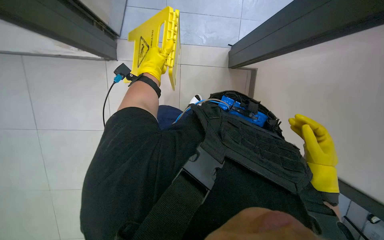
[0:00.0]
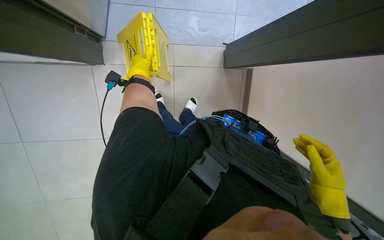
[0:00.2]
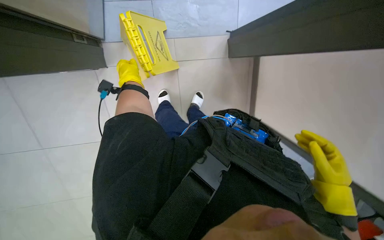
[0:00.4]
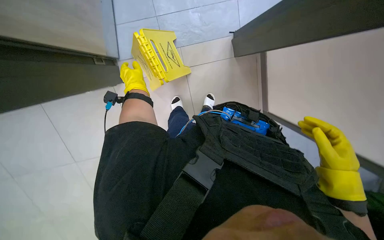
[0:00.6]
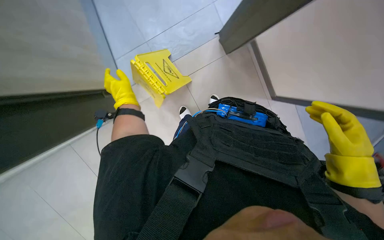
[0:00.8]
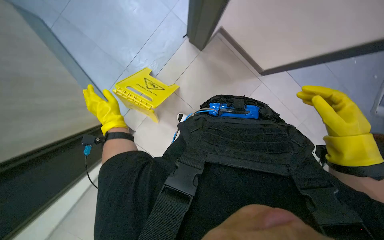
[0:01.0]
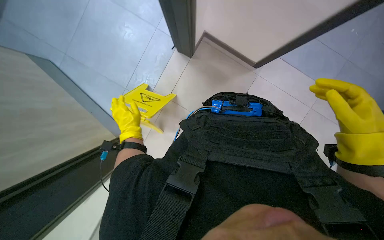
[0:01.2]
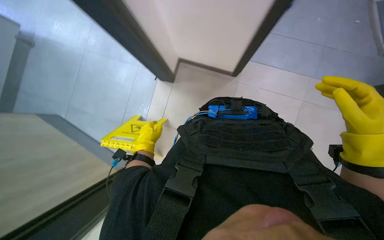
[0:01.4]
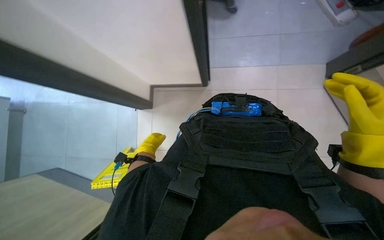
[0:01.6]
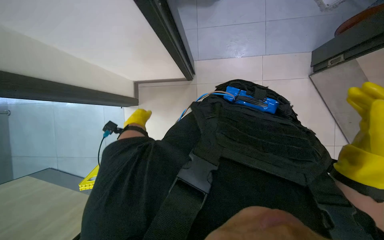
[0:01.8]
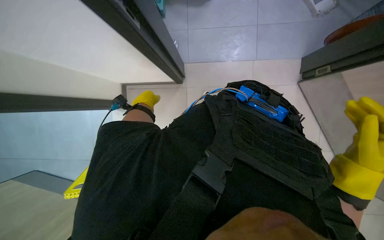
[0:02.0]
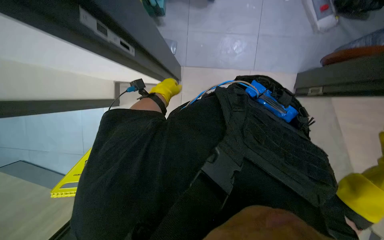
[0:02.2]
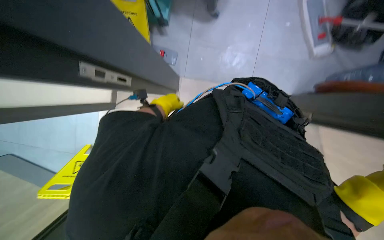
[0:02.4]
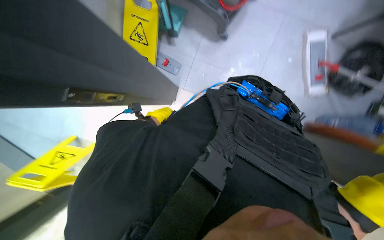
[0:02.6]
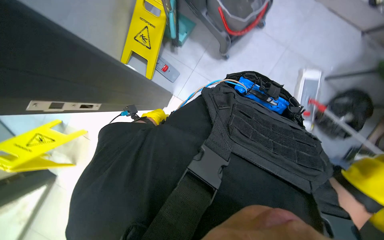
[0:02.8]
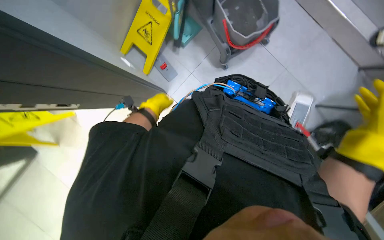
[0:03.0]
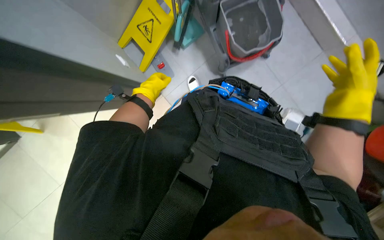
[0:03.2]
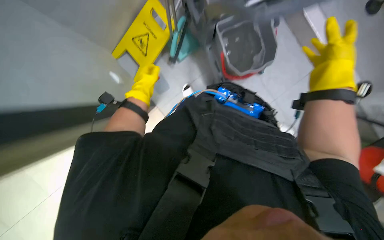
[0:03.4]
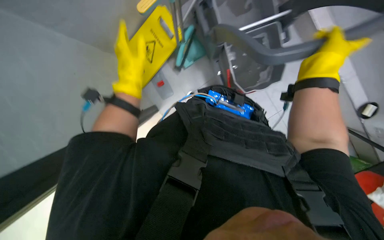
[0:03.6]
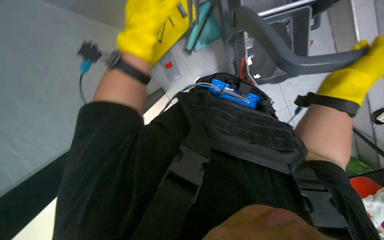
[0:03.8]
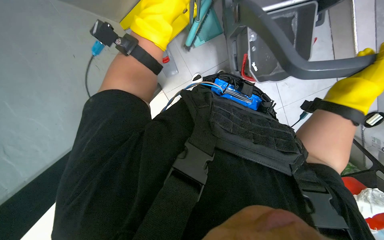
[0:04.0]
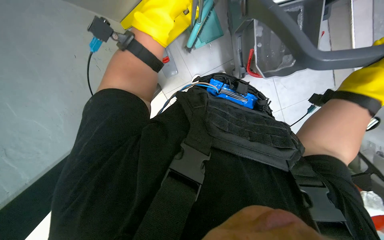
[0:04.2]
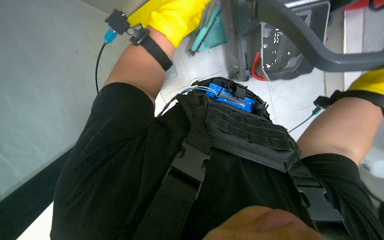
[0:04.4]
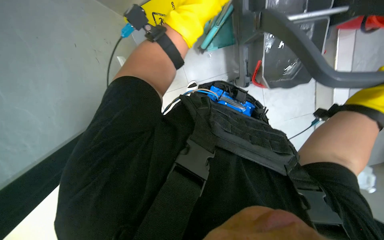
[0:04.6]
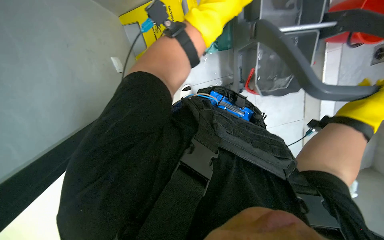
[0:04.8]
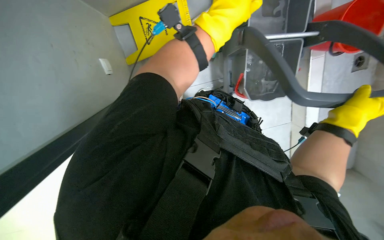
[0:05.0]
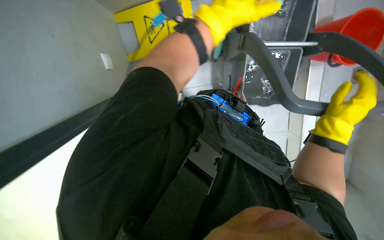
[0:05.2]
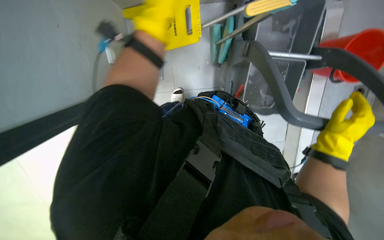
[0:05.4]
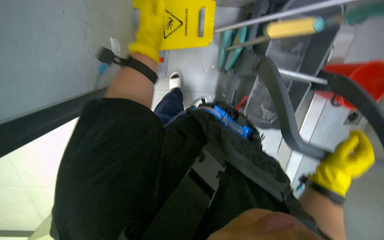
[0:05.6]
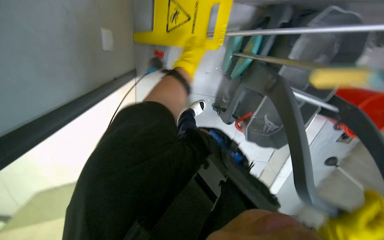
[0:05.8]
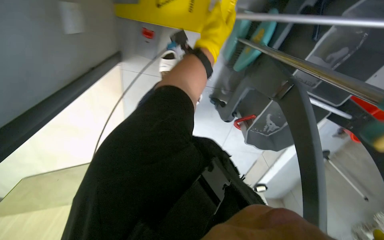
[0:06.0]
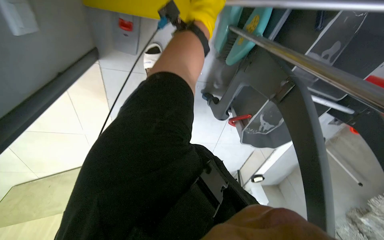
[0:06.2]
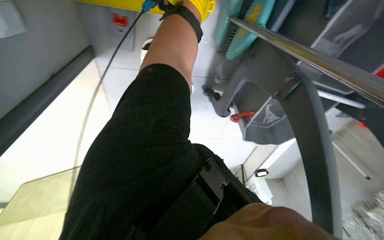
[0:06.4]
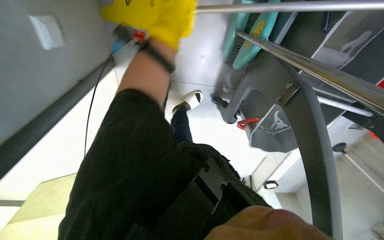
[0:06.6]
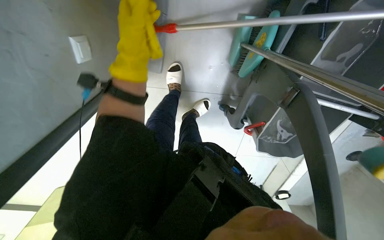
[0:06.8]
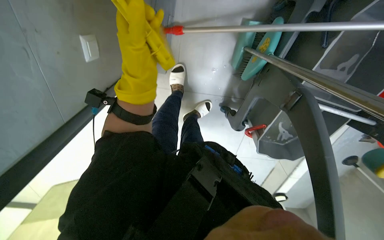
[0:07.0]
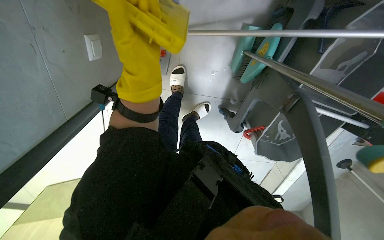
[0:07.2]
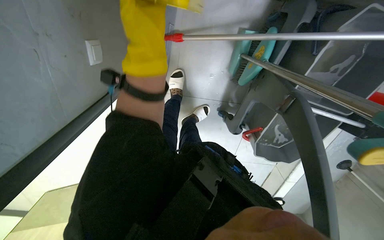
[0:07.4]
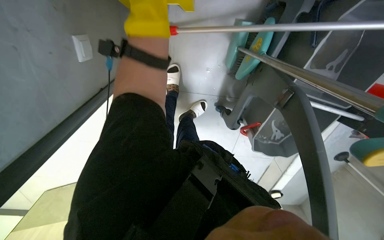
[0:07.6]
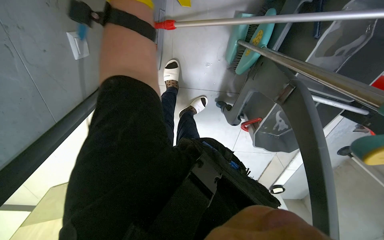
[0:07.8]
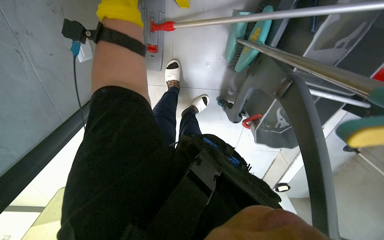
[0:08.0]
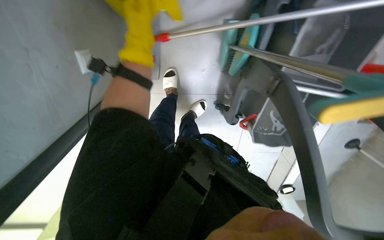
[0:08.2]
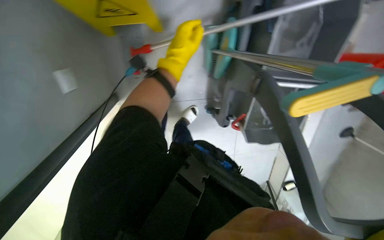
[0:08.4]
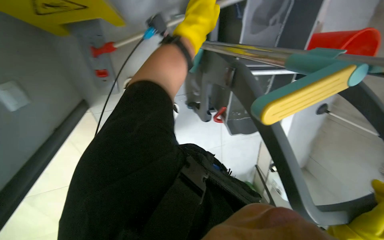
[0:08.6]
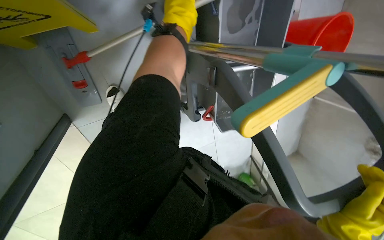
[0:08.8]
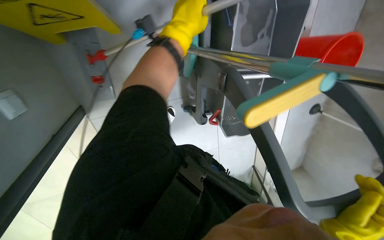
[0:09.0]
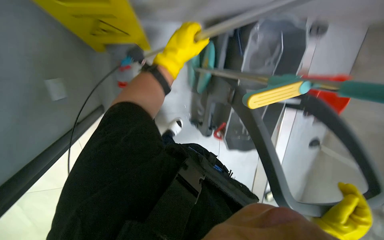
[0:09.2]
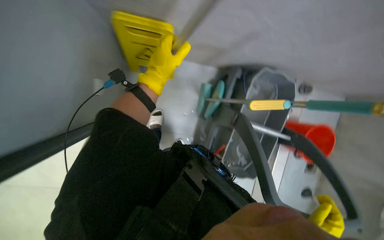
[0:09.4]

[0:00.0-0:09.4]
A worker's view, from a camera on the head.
Job: organizing items.
The whole recording: Storing cleaning tools and placing safety sign. The worker stores the mop and other cleaning tools on the cart, then places a wet floor sign.
0:03.2 to 0:04.8: The left hand travels nearer to the camera and to the right by about 30 cm.
0:04.8 to 0:06.2: Everything in view rotates some 25 degrees clockwise. The left hand travels farther from the camera and up the picture by about 50 cm.
0:06.2 to 0:07.8: The left hand goes roughly 30 cm nearer to the camera, to the left and down the picture.
0:07.8 to 0:09.4: The wearer looks about 20 degrees further upward.

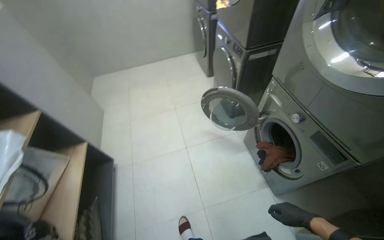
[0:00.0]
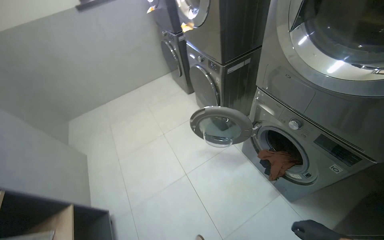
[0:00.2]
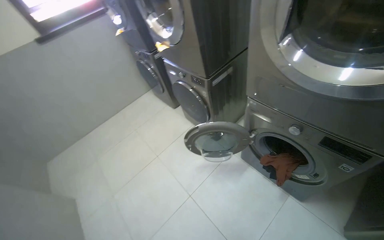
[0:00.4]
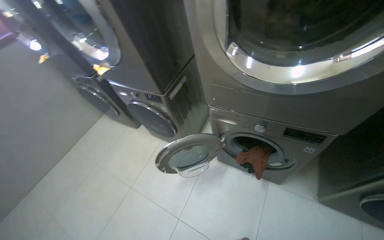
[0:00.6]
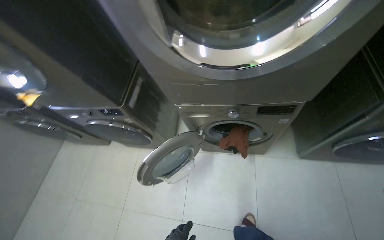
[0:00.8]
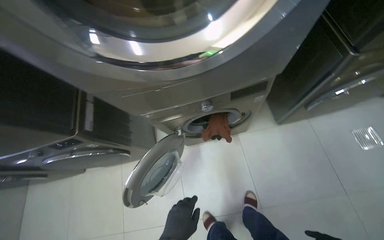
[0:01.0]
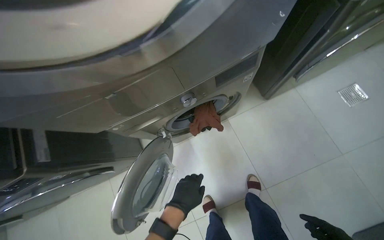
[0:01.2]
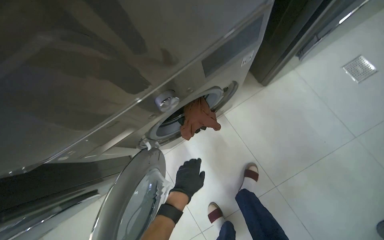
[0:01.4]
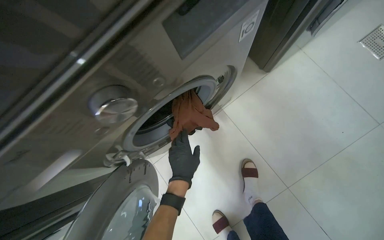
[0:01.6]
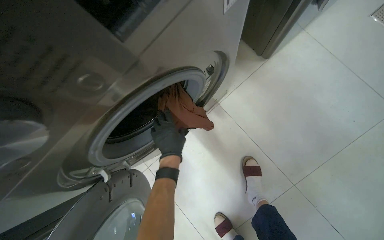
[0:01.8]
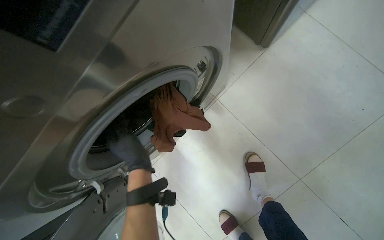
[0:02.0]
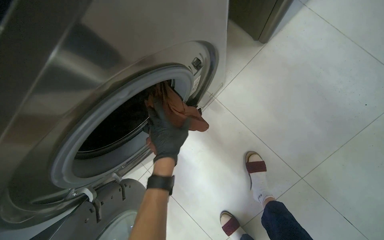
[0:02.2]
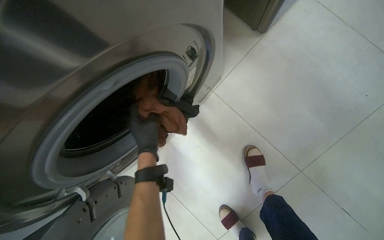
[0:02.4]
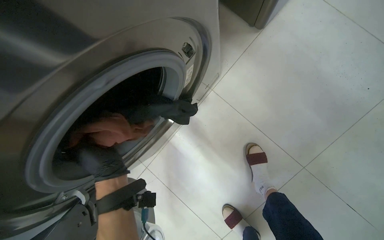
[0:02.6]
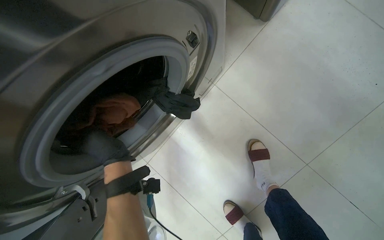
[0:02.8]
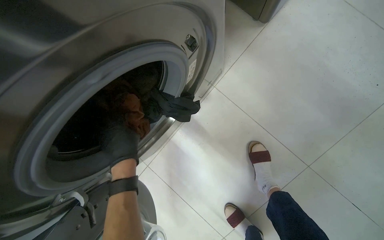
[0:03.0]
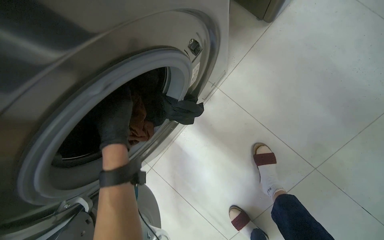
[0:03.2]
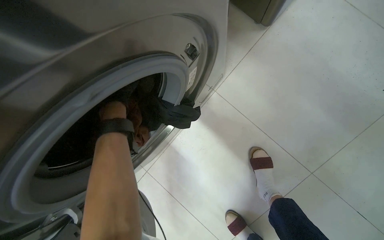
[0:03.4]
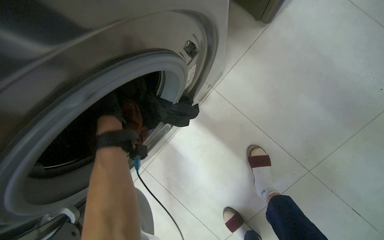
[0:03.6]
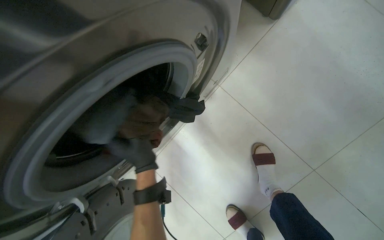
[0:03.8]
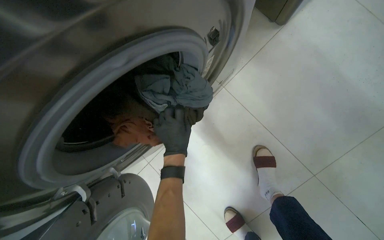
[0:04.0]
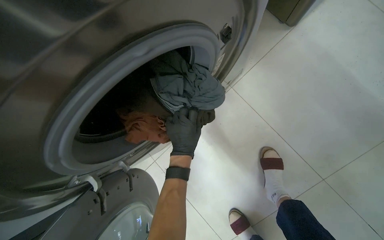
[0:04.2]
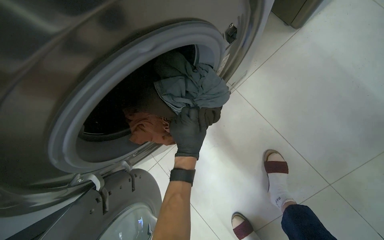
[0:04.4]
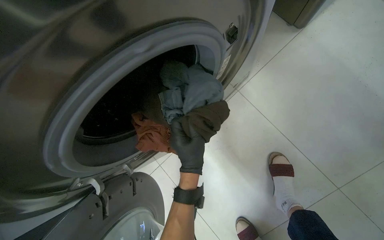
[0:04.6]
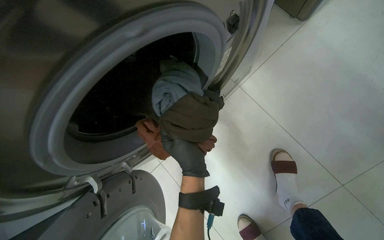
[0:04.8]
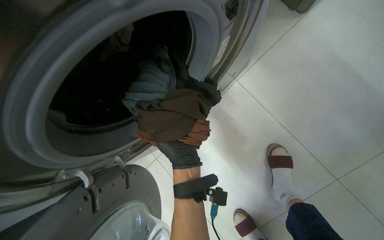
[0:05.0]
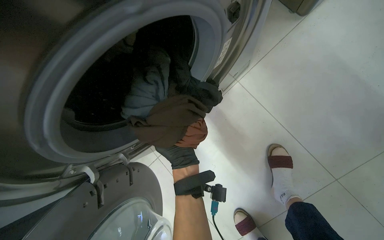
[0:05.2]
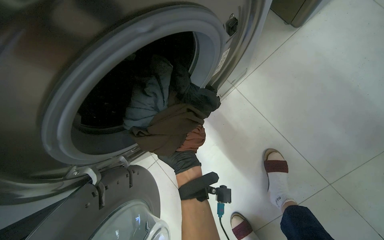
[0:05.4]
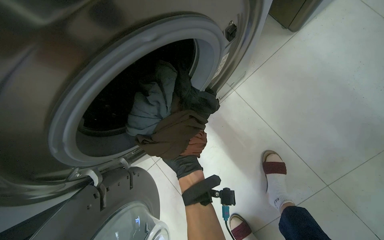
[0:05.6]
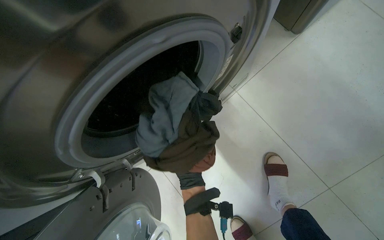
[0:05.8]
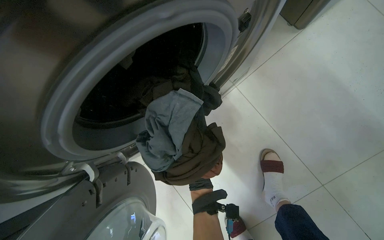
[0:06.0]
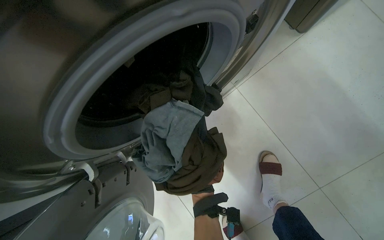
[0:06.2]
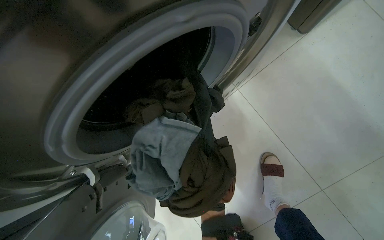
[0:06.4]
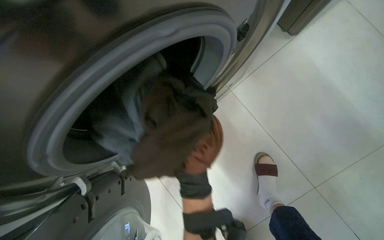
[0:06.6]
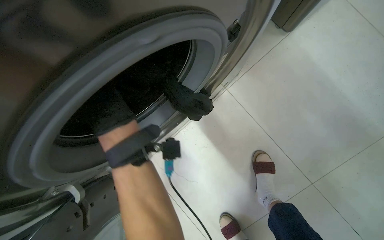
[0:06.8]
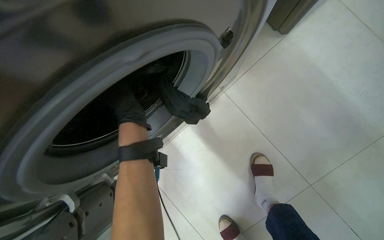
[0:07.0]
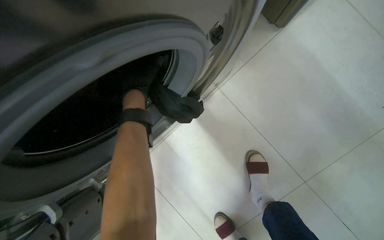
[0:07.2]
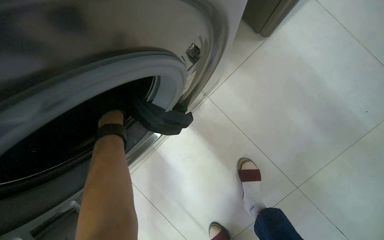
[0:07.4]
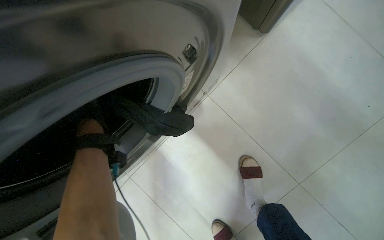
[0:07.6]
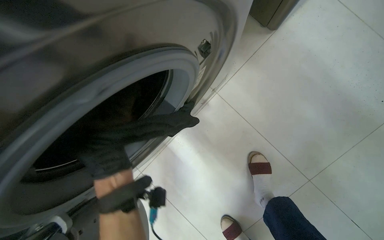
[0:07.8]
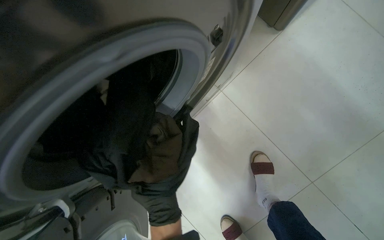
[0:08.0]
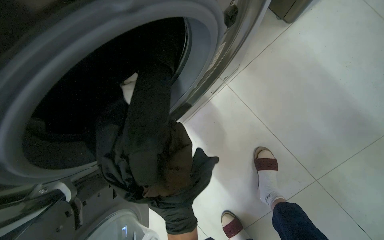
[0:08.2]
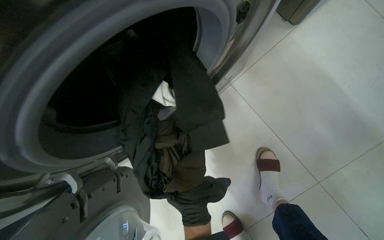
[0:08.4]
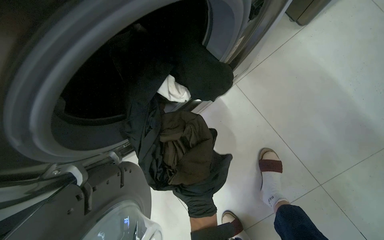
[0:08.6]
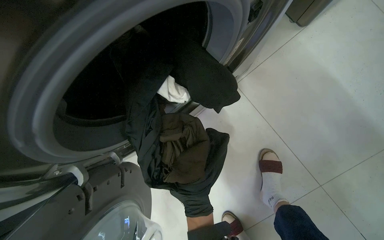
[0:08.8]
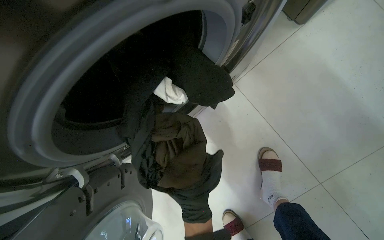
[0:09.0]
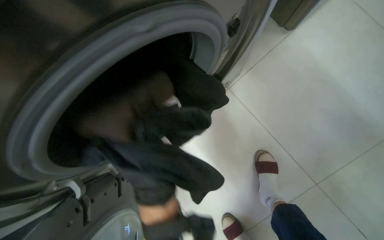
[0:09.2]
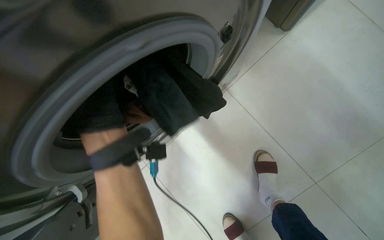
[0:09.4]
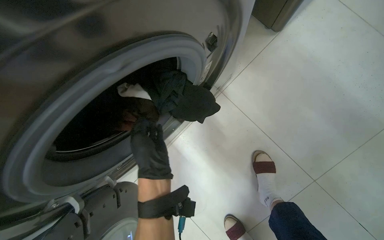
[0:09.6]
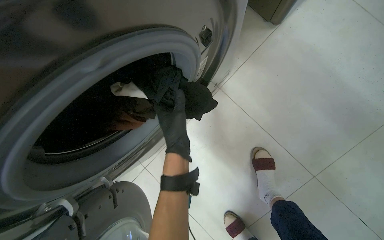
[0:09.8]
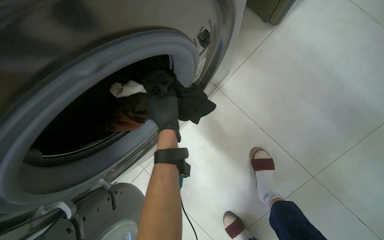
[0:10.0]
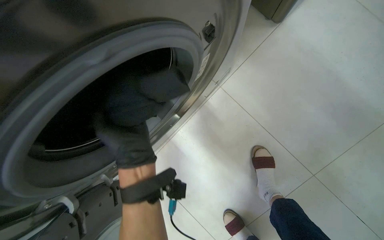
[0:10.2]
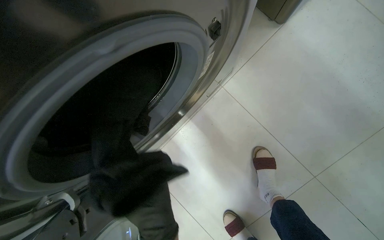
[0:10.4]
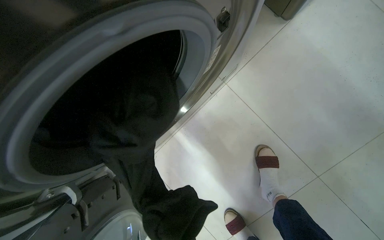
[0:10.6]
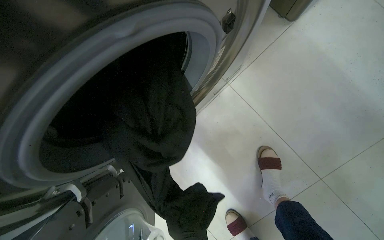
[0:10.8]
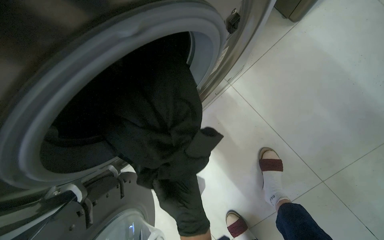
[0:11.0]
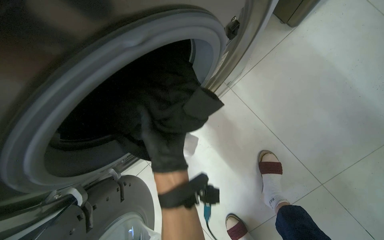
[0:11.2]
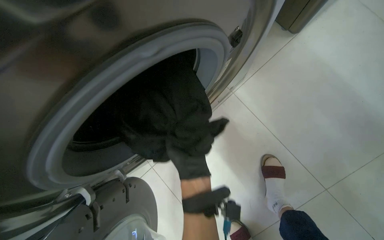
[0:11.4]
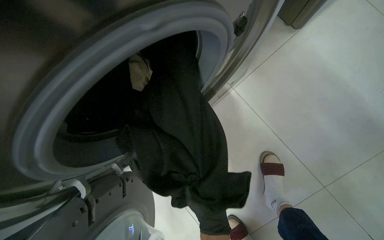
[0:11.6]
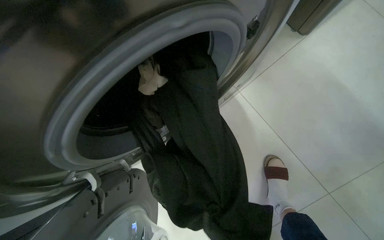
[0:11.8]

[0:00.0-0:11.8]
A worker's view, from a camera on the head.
Job: managing laundry.
The whole recording: Unloading laundry from machine. The worker checks several garments inside the washing machine.
0:00.0 to 0:01.4: The wearer moves roughly 60 cm. The wearer looks roughly 105 degrees further to the right.
0:01.4 to 0:03.0: The left hand swings left and right, about 20 cm each way, with 2 reversals.
0:03.0 to 0:04.4: The left hand goes some 20 cm to the right.
0:04.4 to 0:06.0: The left hand moves some 35 cm farther from the camera and comes back.
